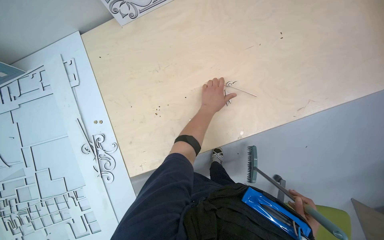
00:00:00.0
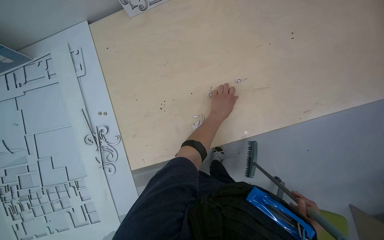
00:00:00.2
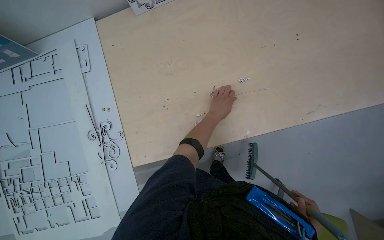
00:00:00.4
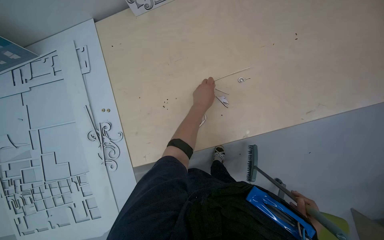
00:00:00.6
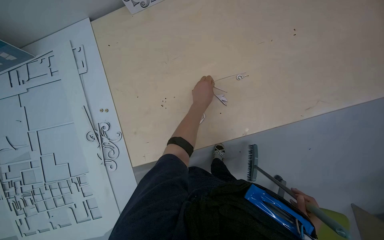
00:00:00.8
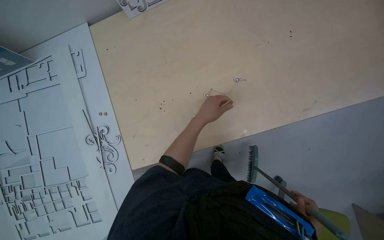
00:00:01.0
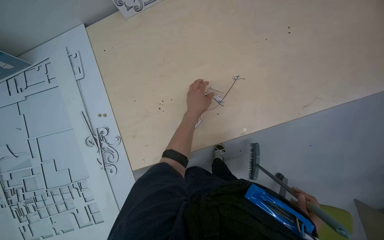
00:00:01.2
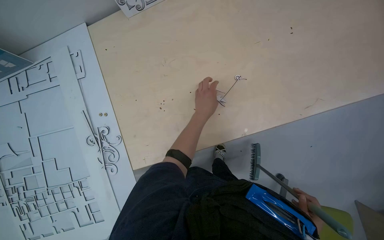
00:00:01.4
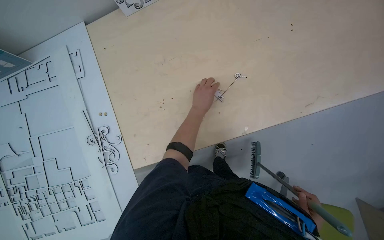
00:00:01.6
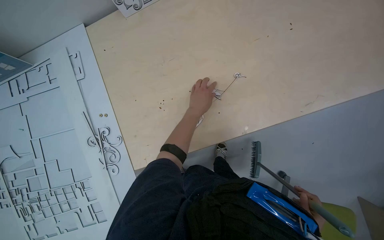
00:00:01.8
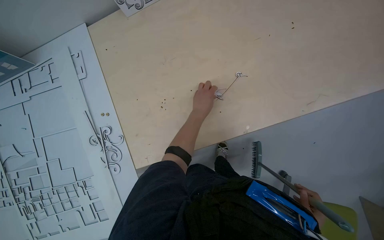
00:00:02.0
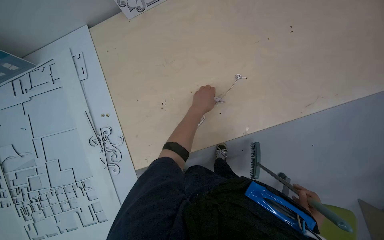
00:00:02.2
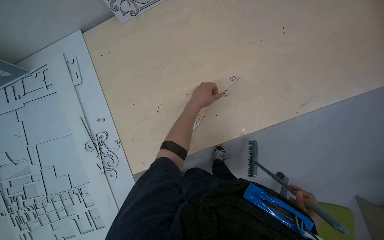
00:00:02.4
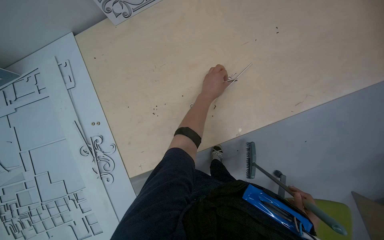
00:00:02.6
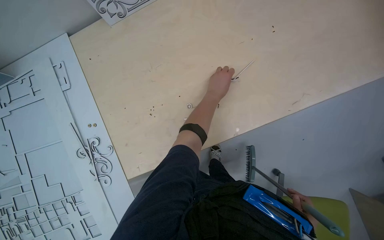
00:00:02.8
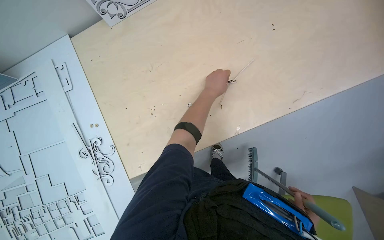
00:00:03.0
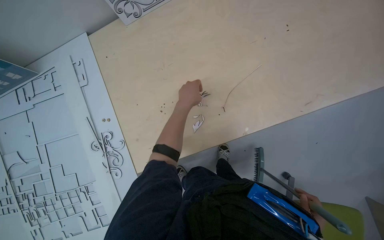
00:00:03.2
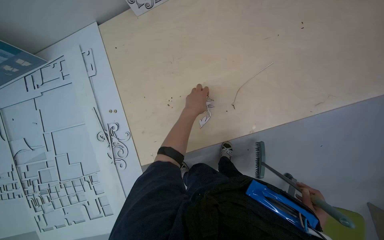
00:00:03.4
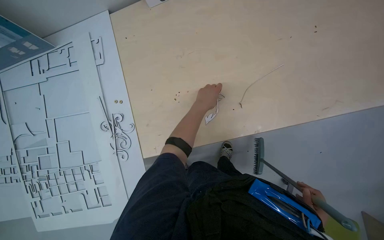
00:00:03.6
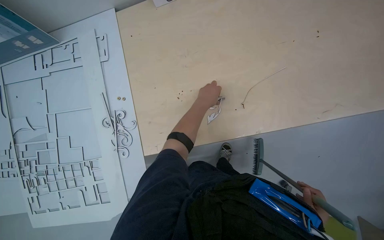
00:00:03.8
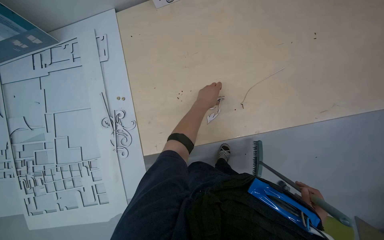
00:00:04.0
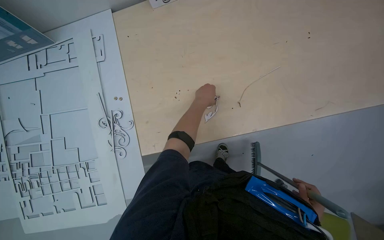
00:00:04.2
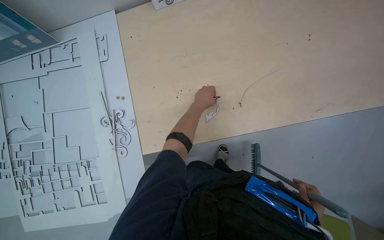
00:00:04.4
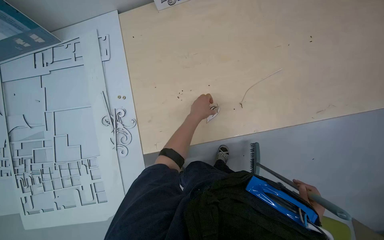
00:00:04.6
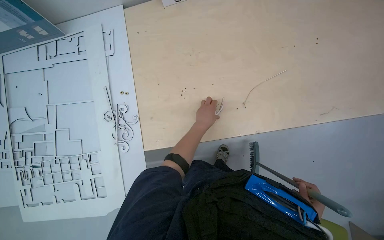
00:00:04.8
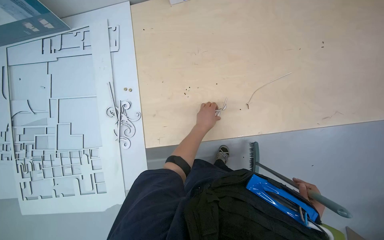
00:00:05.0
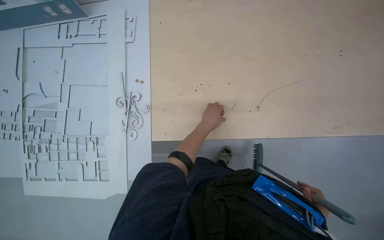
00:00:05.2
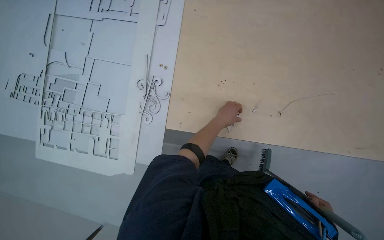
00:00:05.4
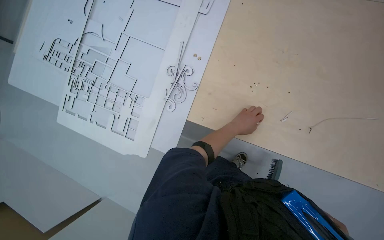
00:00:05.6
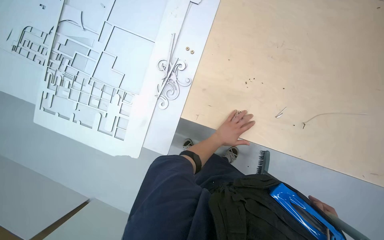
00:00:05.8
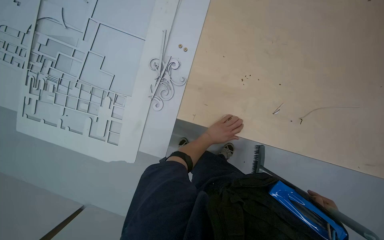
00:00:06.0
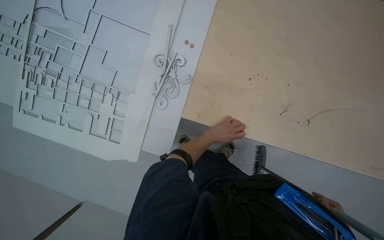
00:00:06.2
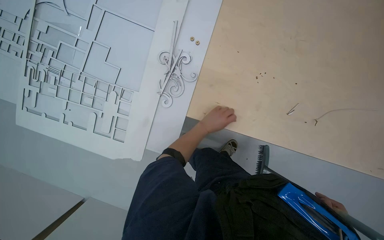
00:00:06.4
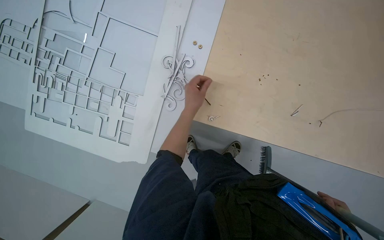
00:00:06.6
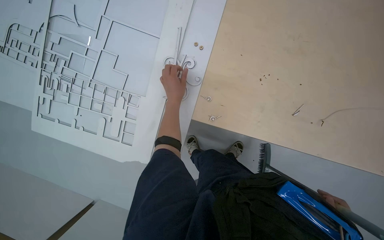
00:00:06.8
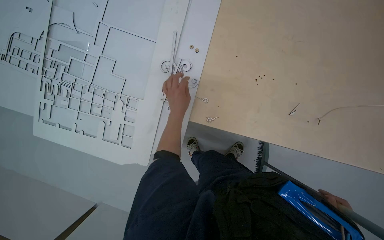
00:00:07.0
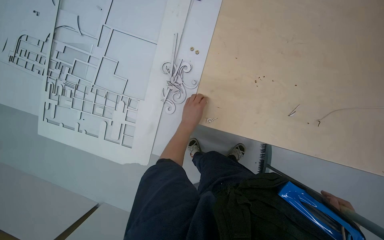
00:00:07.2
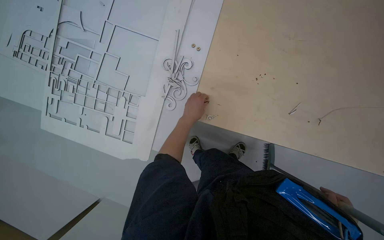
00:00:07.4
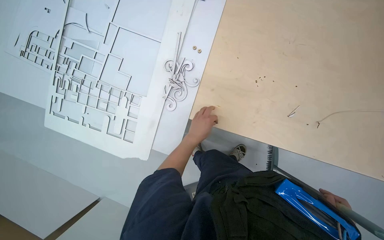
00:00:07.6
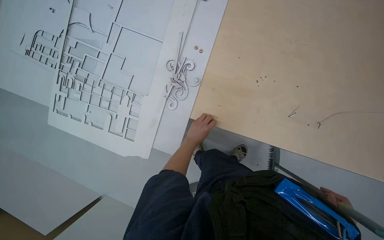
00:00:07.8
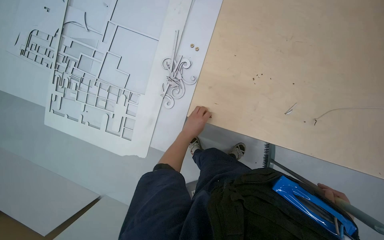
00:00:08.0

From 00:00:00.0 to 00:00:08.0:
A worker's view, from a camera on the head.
Job: managing trash.
The whole recording: Collecting paper cutouts by hand. The worker collects small paper cutouts and debris from the table surface by hand.
From 00:00:03.2 to 00:00:04.8: The left hand moves down the picture, approximately 15 cm.
From 00:00:04.8 to 00:00:06.4: Everything in view rotates approximately 25 degrees clockwise.
From 00:00:06.4 to 00:00:08.0: The left hand moves some 10 cm up the picture and comes back.

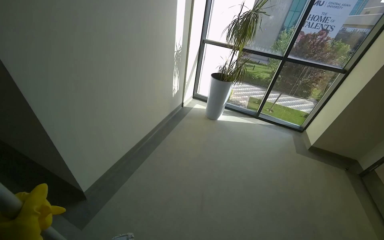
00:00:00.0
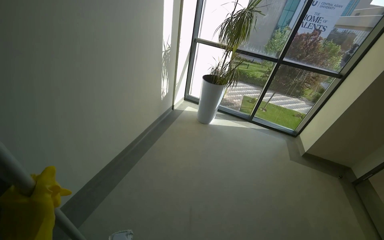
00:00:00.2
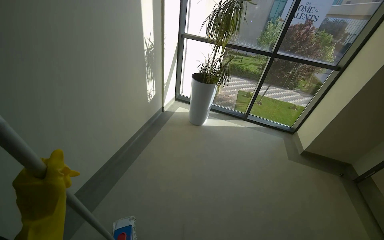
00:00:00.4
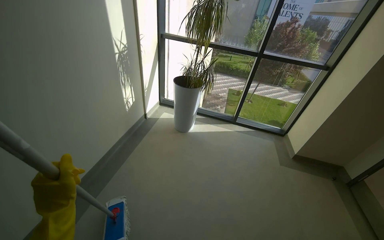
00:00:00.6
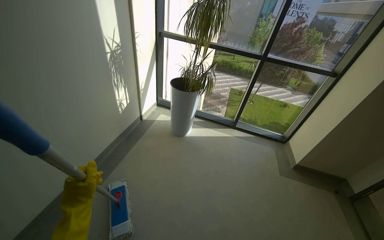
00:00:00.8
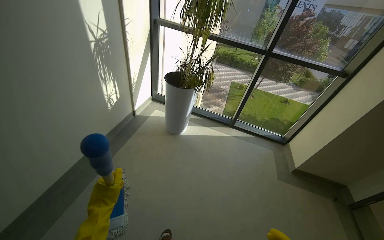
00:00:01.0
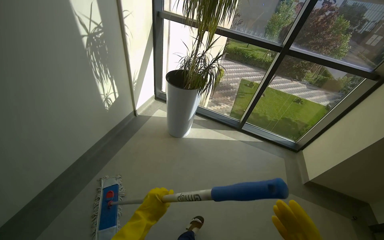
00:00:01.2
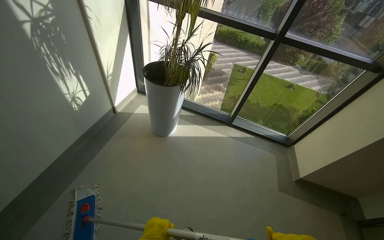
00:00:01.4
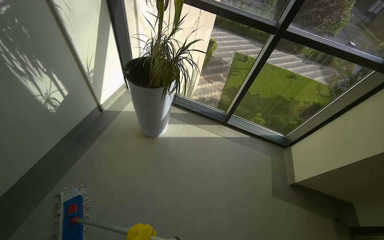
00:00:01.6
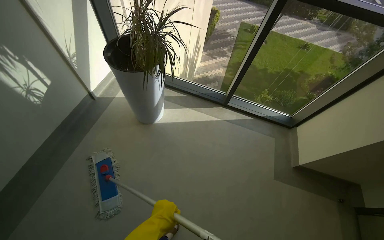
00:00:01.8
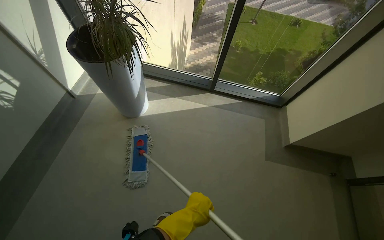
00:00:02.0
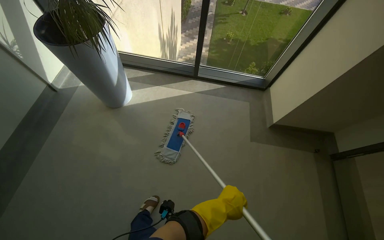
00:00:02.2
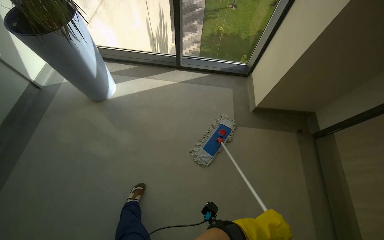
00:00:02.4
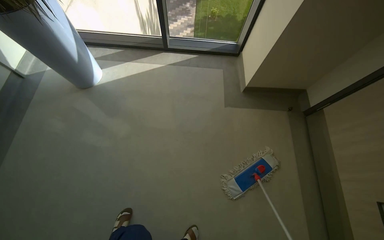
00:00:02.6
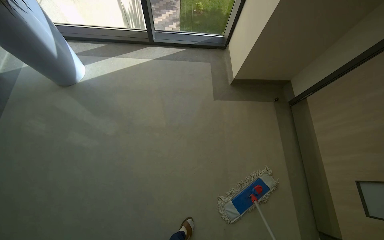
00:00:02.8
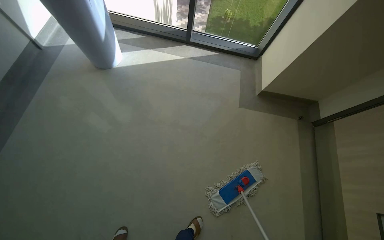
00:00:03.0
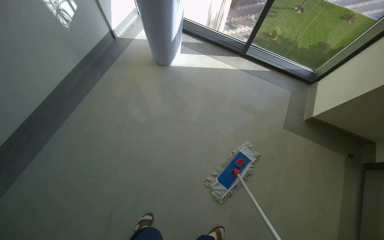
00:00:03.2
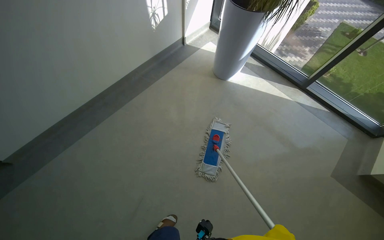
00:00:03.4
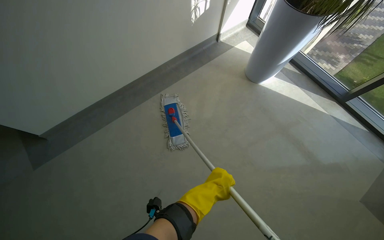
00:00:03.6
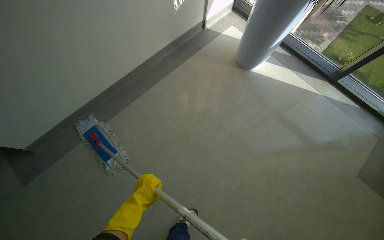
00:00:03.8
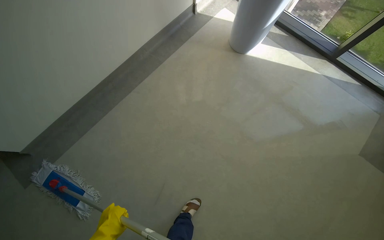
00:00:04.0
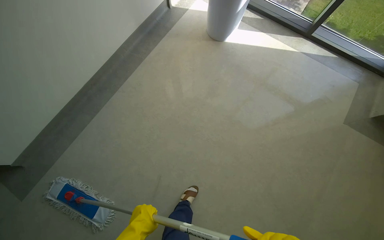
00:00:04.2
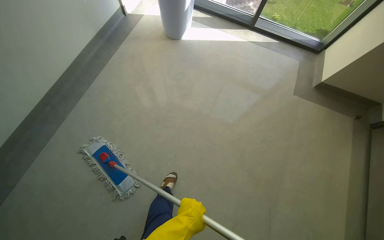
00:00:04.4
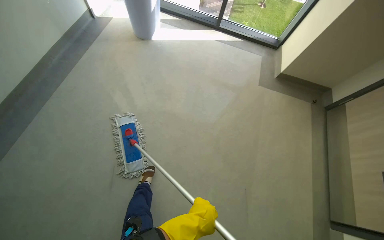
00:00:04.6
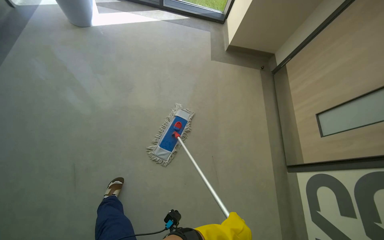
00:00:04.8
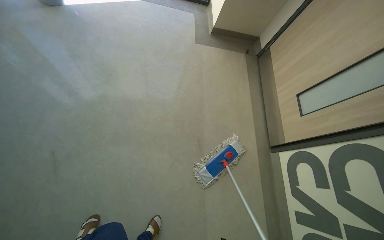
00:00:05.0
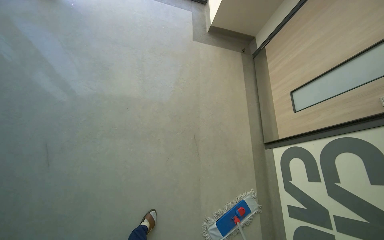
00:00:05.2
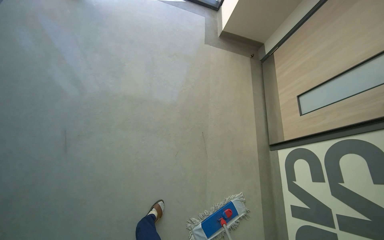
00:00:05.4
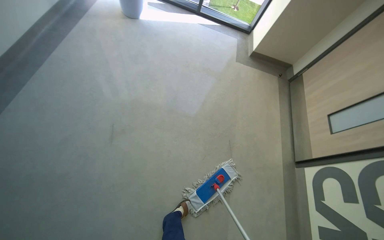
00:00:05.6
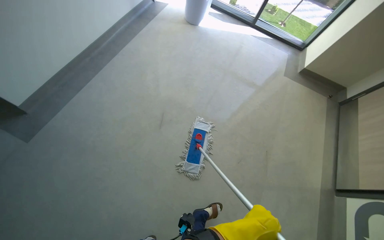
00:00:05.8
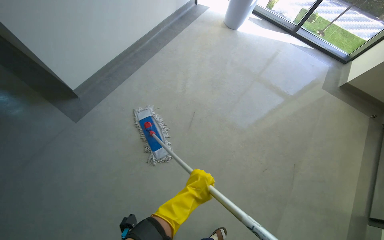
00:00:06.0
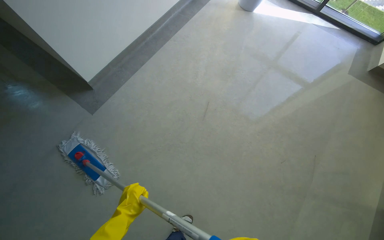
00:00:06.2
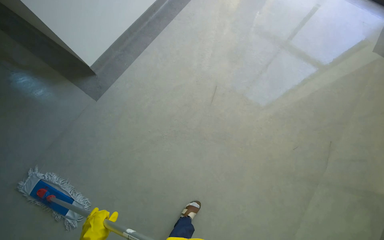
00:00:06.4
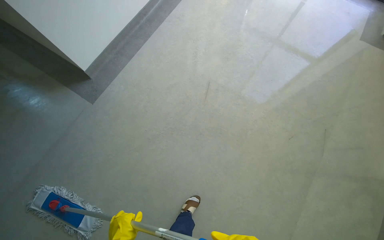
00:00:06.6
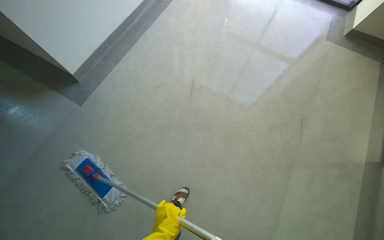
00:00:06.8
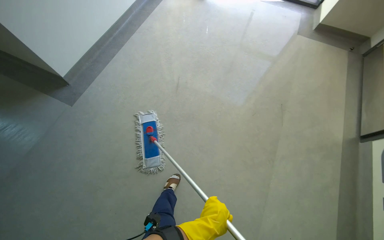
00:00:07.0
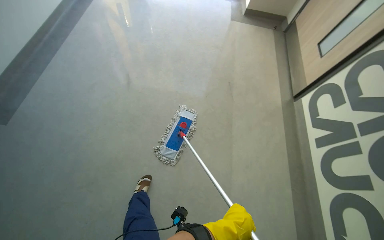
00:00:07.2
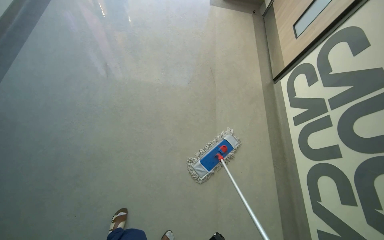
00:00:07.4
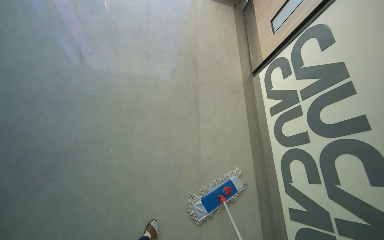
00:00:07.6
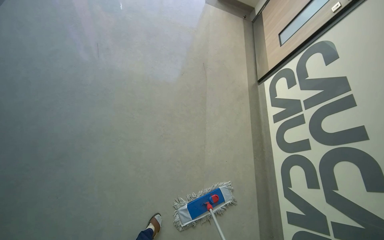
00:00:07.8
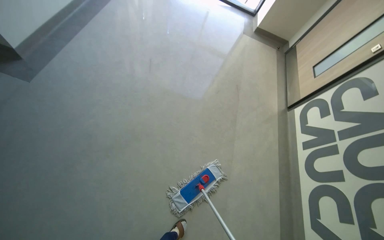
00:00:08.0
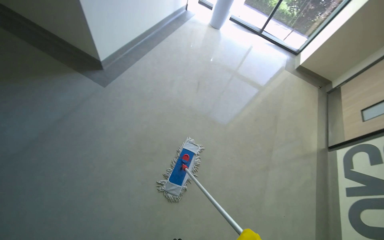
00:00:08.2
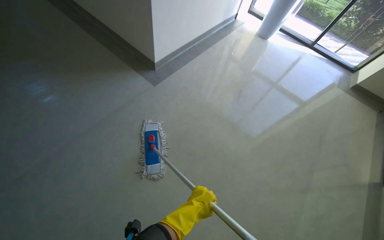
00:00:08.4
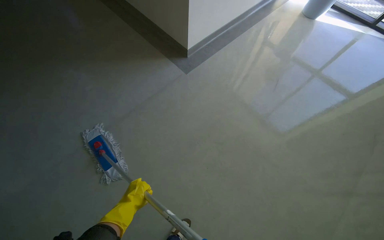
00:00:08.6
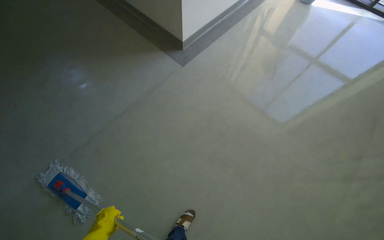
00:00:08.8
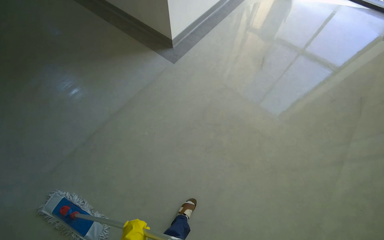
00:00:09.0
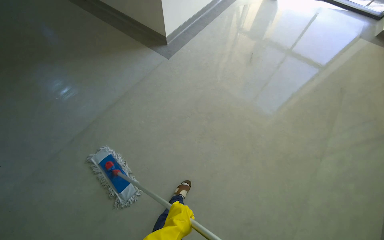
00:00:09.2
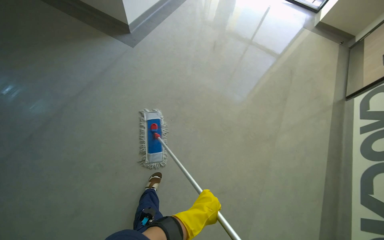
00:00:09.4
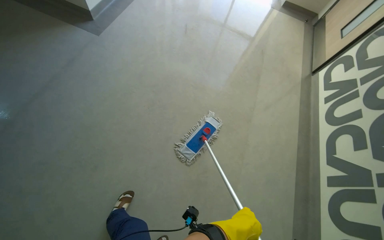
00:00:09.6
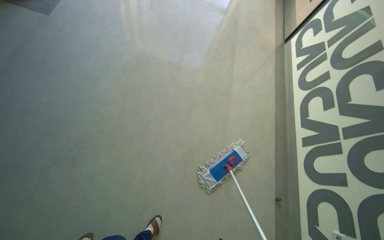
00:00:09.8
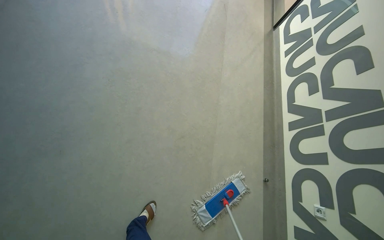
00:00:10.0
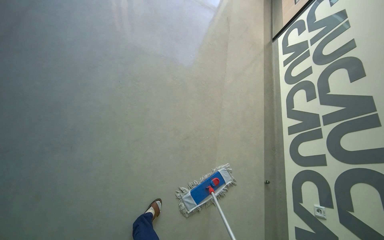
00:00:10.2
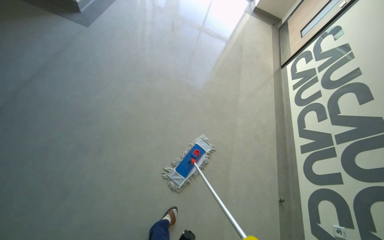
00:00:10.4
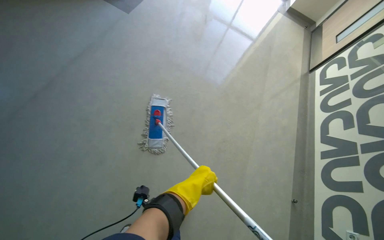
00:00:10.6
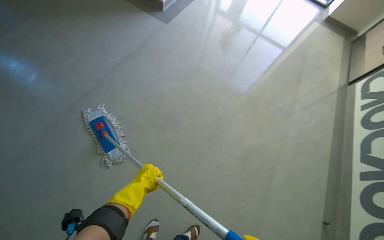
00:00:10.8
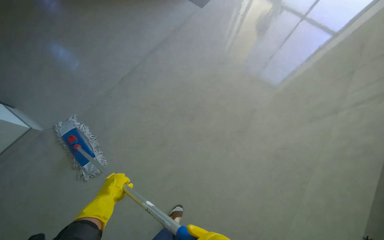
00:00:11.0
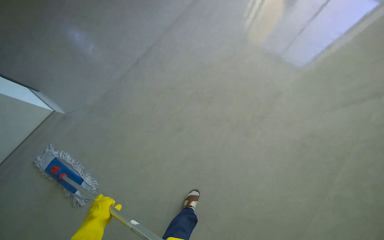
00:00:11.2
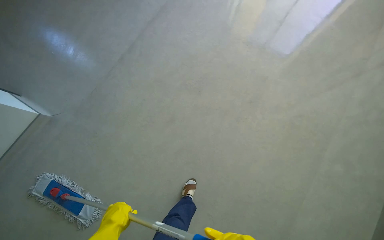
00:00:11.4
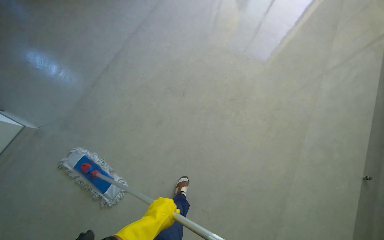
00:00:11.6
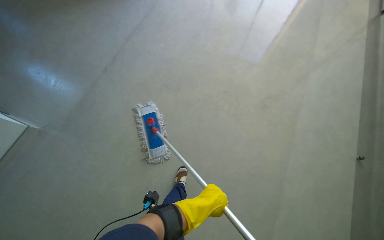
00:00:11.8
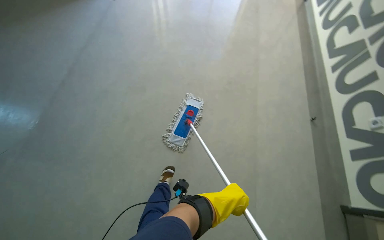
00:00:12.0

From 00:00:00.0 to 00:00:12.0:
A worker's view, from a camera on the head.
Job: mopping floor.
The whole recording: Mopping hallway floor. The worker mops the hallway floor, periodically wringing out the mop head in the bucket.
From 00:00:00.0 to 00:00:01.6: The camera is carried roughly 1.5 m. The wearer looks roughly 20 degrees further downward.
From 00:00:01.6 to 00:00:03.0: The wearer moves some 50 cm. The wearer looks approximately 15 degrees further downward.
From 00:00:03.0 to 00:00:04.4: The head travels approximately 50 cm.
From 00:00:04.4 to 00:00:06.0: The wearer moves roughly 80 cm.
From 00:00:06.0 to 00:00:07.6: The camera travels approximately 70 cm. The head turns to the right by some 35 degrees.
From 00:00:07.6 to 00:00:09.0: The camera travels some 80 cm. The head rotates roughly 40 degrees to the left. The camera pitches upward, by about 15 degrees.
From 00:00:09.0 to 00:00:10.4: The wearer moves approximately 60 cm. The wearer's head swings approximately 30 degrees to the right.
